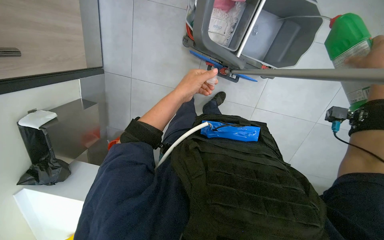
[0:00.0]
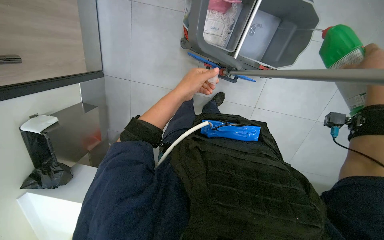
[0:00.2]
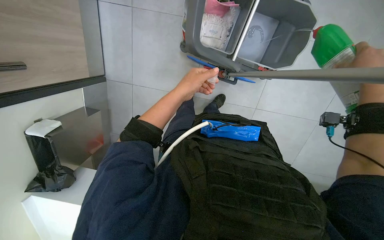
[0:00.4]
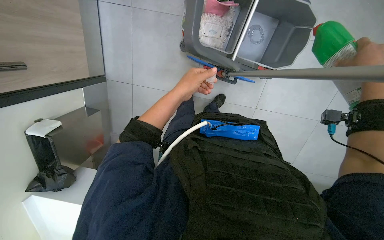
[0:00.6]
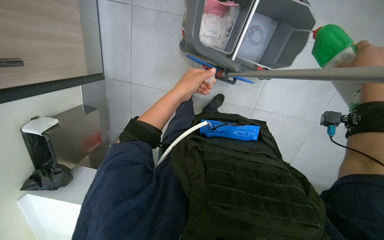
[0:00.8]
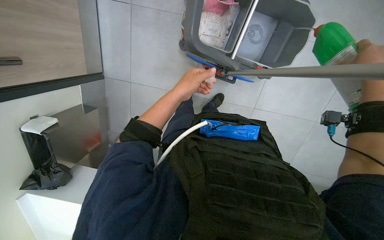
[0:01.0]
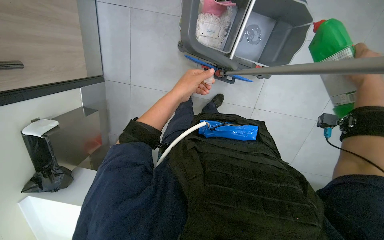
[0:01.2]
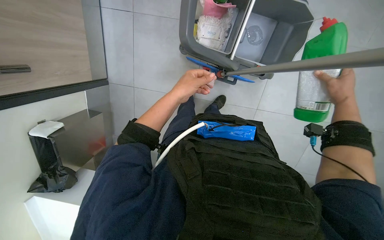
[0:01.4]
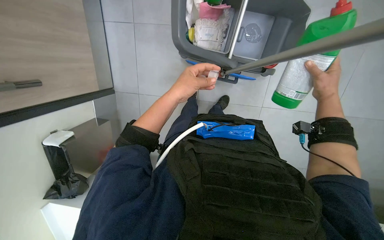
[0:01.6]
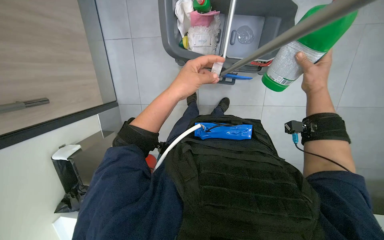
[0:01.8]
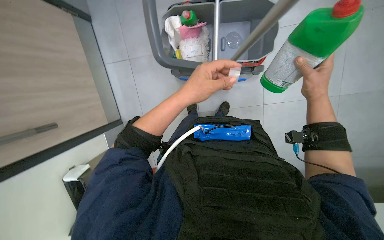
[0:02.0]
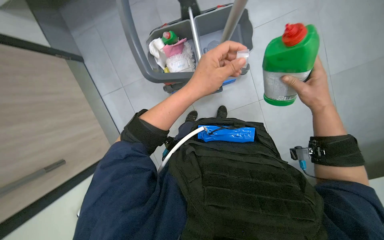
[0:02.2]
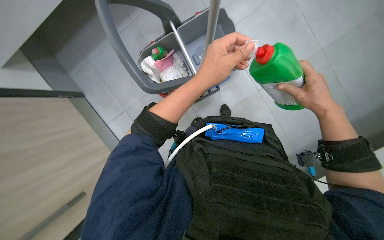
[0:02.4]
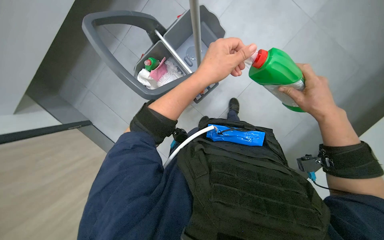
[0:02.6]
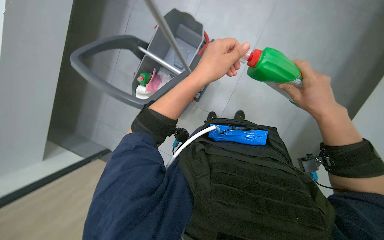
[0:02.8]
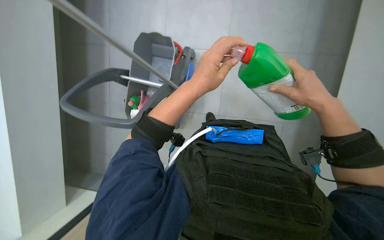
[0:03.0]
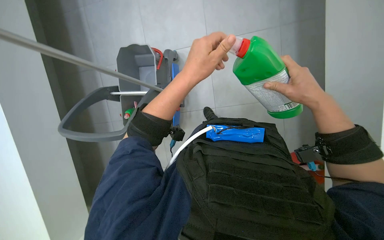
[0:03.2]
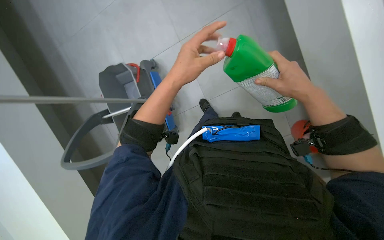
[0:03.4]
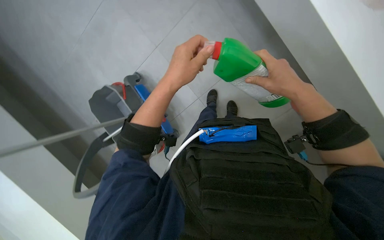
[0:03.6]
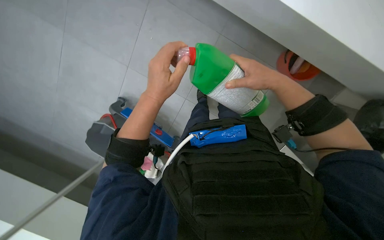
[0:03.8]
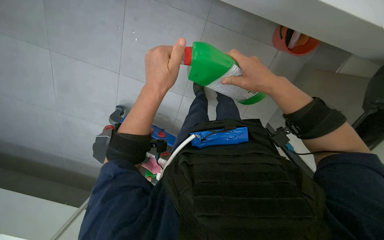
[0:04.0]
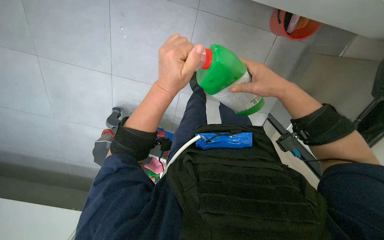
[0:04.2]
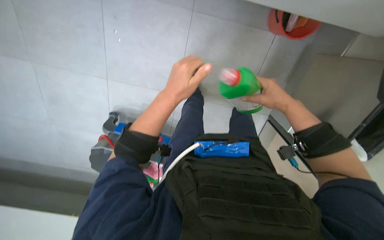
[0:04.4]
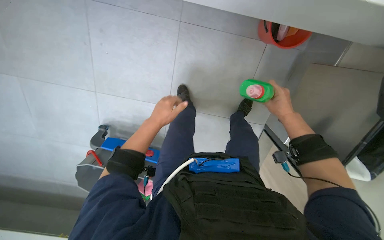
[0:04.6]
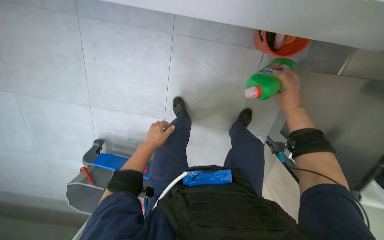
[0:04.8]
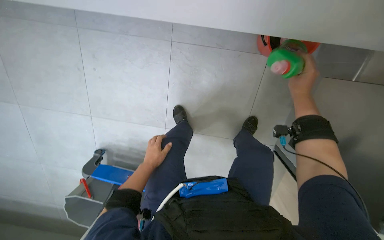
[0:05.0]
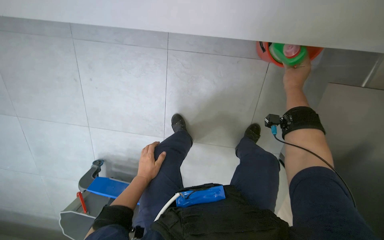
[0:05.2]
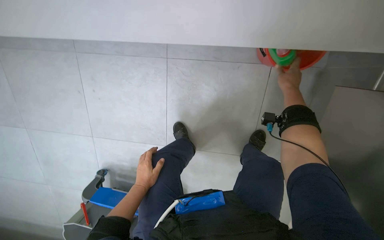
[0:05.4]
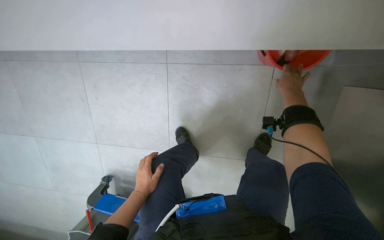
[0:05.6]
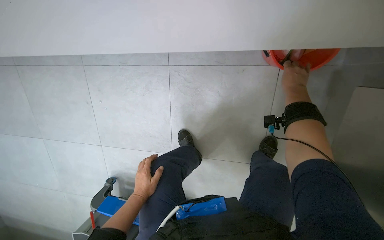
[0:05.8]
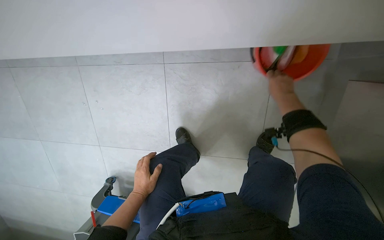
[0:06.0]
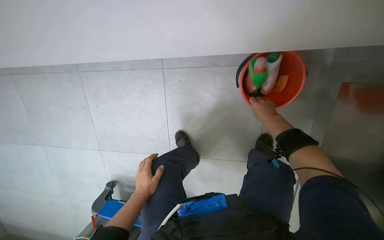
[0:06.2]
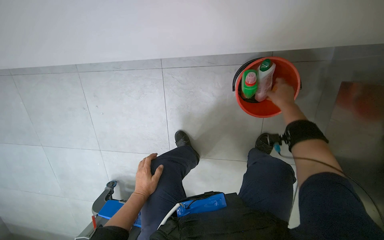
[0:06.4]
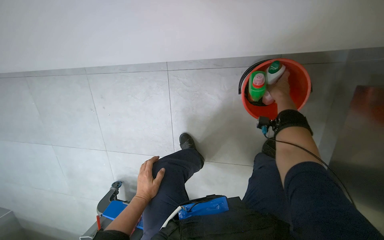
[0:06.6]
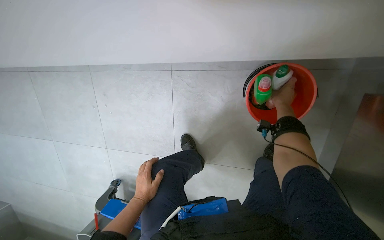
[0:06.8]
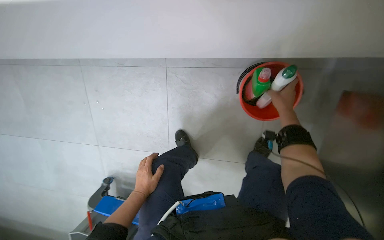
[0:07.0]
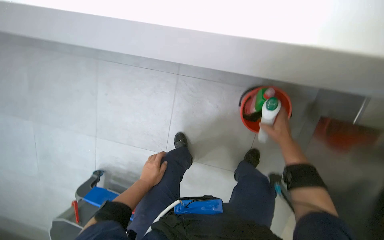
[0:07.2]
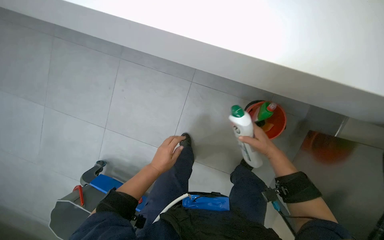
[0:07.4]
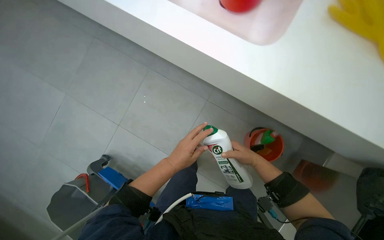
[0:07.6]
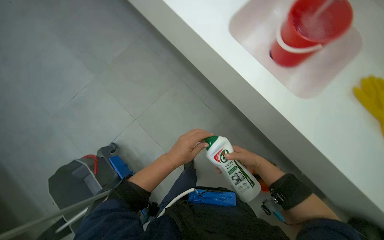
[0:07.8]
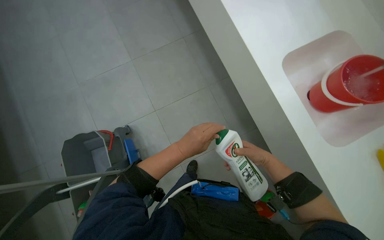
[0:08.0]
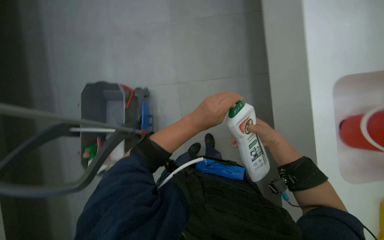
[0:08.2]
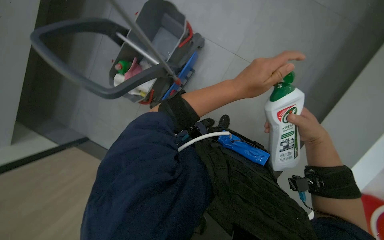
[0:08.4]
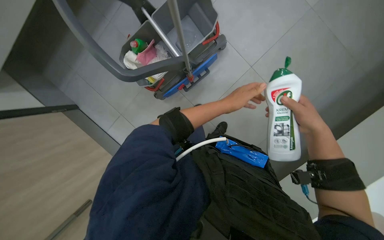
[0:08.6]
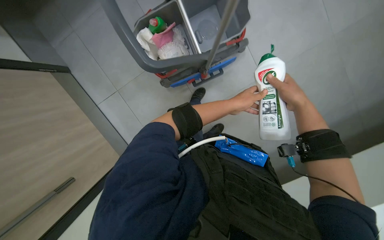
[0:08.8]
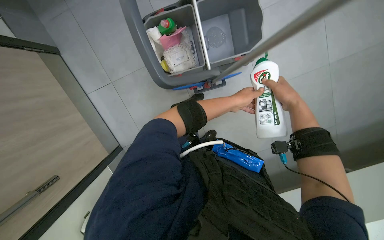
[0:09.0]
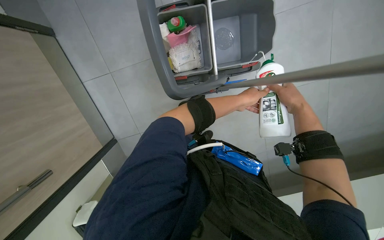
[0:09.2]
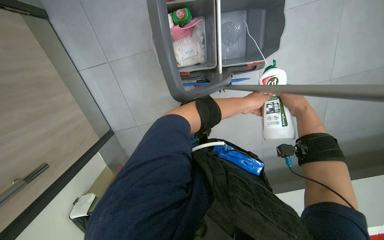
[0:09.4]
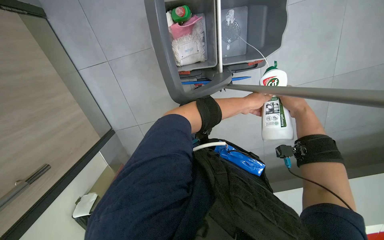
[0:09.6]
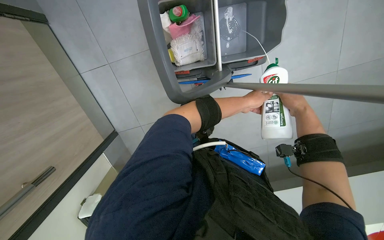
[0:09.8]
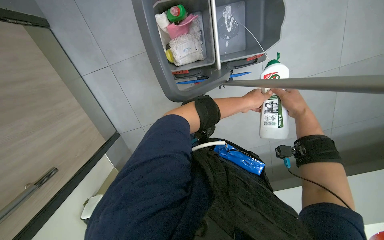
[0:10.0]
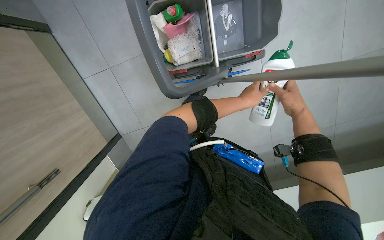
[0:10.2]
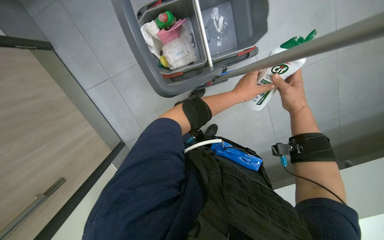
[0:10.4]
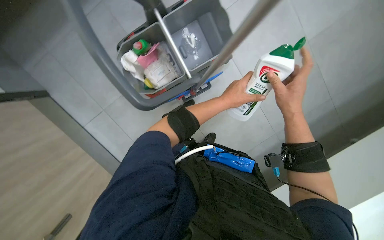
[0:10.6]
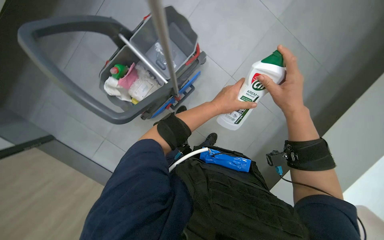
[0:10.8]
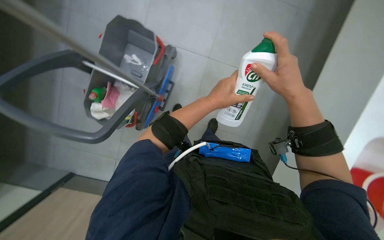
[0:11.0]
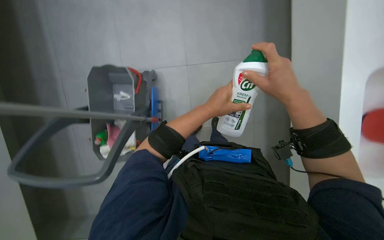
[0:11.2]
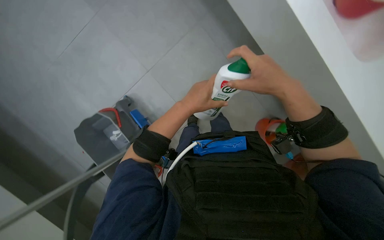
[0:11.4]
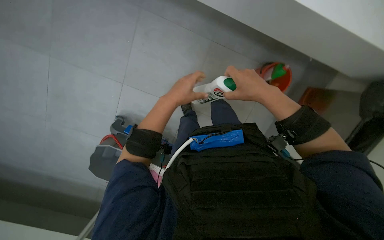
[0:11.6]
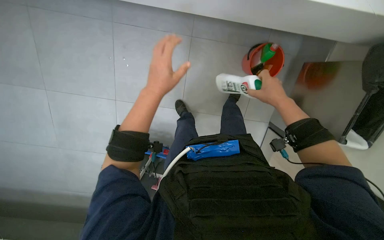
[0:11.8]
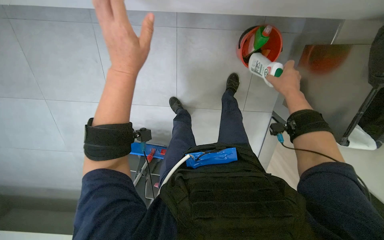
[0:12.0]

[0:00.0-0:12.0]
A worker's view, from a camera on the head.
Job: preparing cleaning supplies.
The whole recording: Preparing mop bucket solution. The worker adds cleaning solutions and water to the mop bucket.
0:01.6 to 0:03.0: The scene rotates counterclockwise by some 30 degrees.
0:04.4 to 0:06.0: The view tilts about 15 degrees upward. The left hand moves farther from the camera, about 25 cm. Meanwhile the right hand shifts approximately 30 cm farther from the camera and up the picture.
0:06.0 to 0:07.6: Everything in view rotates some 25 degrees clockwise.
0:07.6 to 0:09.0: Everything in view rotates some 40 degrees clockwise.
0:10.4 to 0:12.0: The scene turns roughly 110 degrees counterclockwise in the picture.

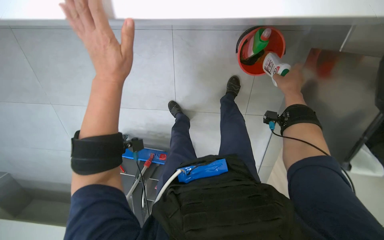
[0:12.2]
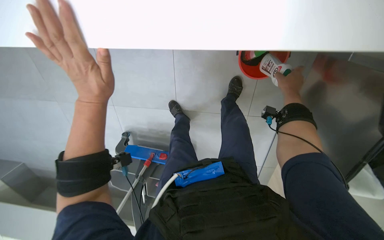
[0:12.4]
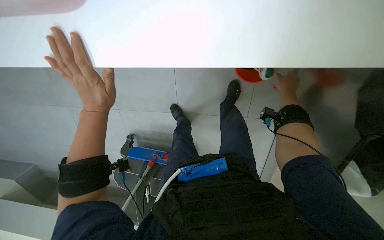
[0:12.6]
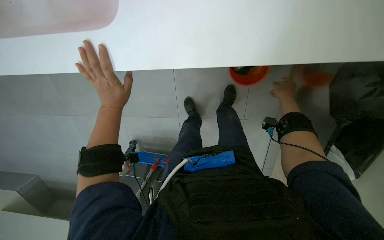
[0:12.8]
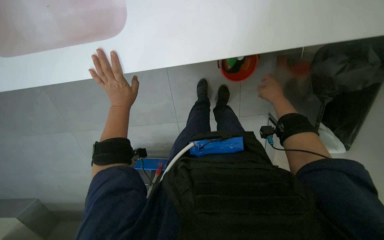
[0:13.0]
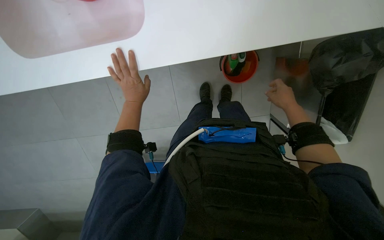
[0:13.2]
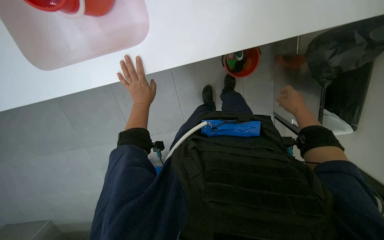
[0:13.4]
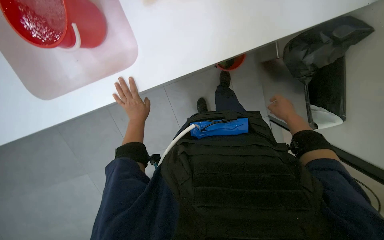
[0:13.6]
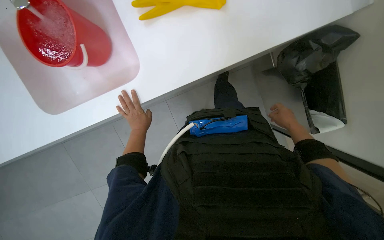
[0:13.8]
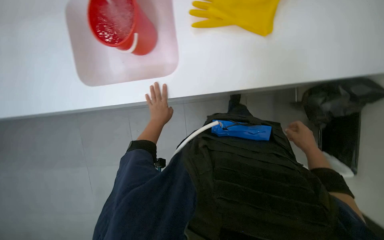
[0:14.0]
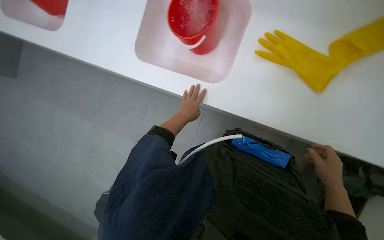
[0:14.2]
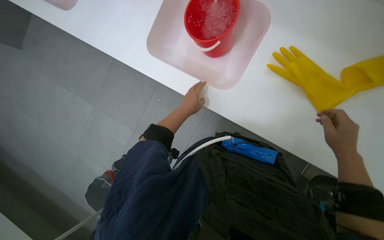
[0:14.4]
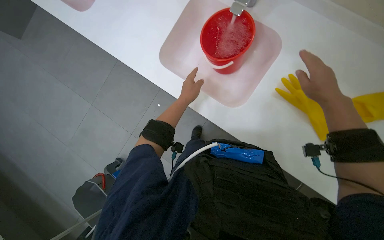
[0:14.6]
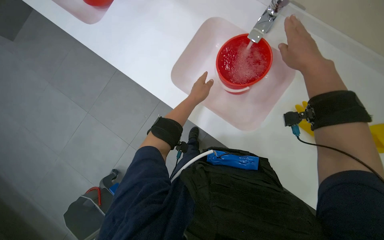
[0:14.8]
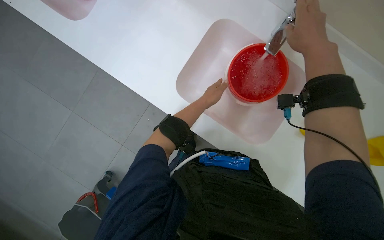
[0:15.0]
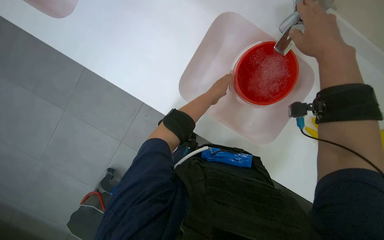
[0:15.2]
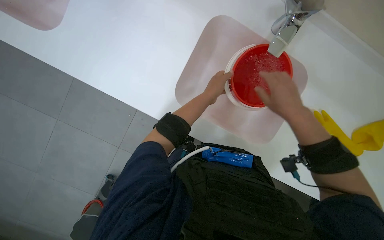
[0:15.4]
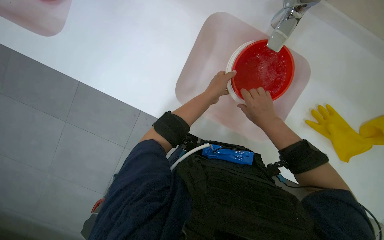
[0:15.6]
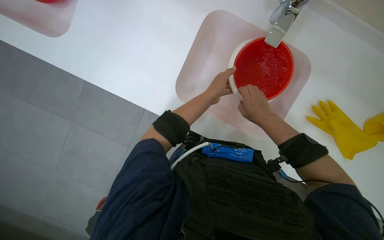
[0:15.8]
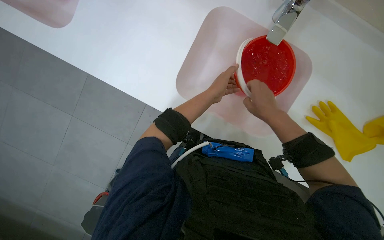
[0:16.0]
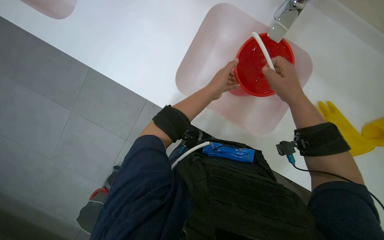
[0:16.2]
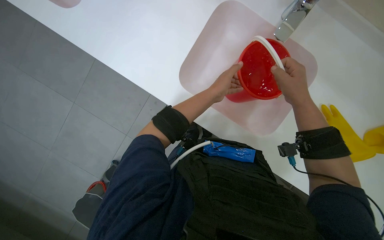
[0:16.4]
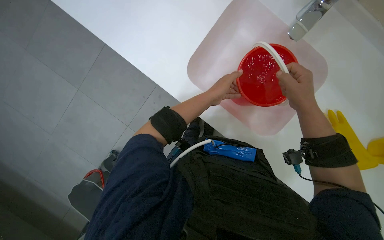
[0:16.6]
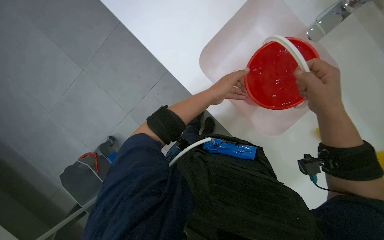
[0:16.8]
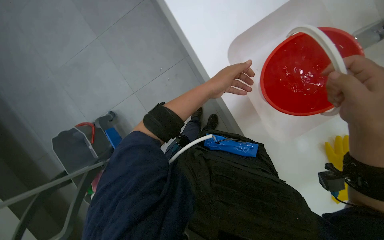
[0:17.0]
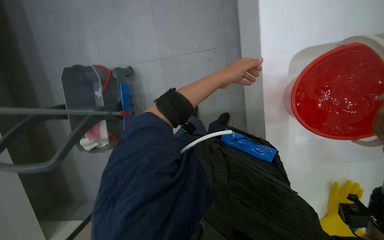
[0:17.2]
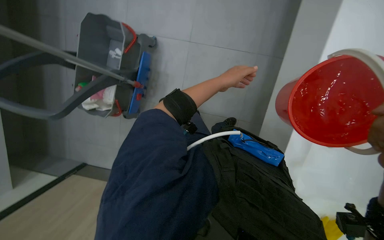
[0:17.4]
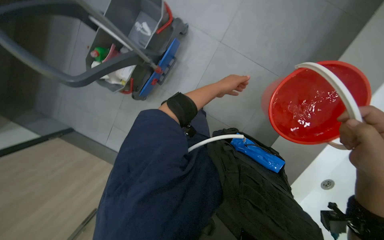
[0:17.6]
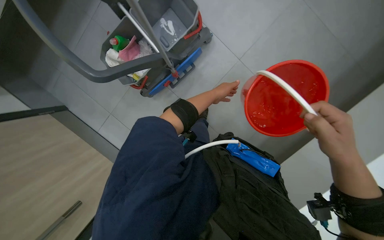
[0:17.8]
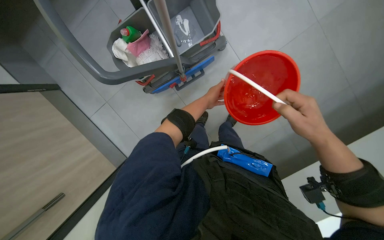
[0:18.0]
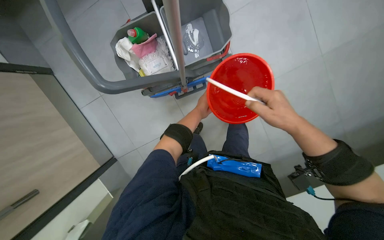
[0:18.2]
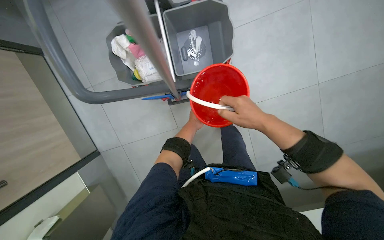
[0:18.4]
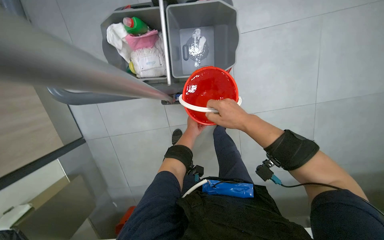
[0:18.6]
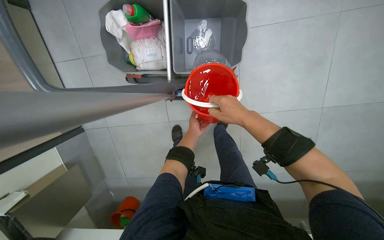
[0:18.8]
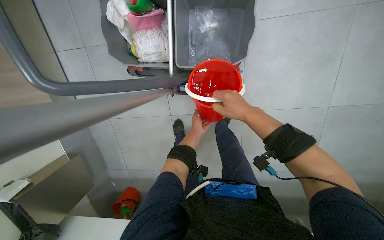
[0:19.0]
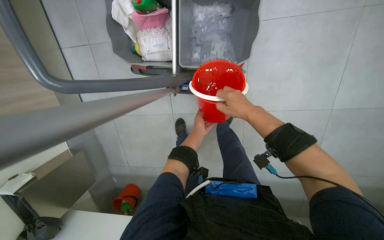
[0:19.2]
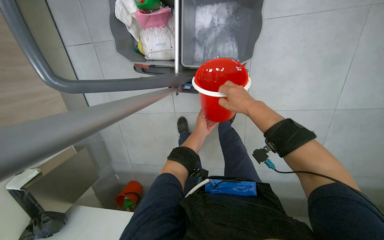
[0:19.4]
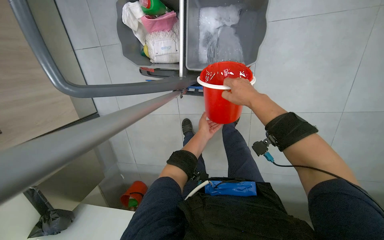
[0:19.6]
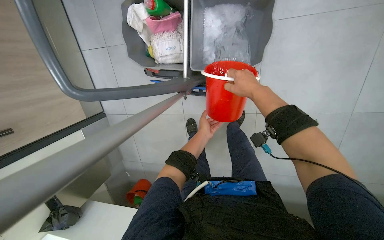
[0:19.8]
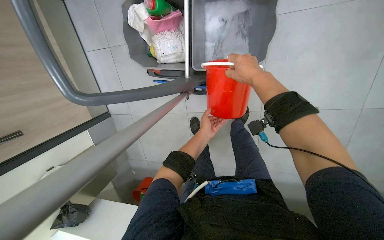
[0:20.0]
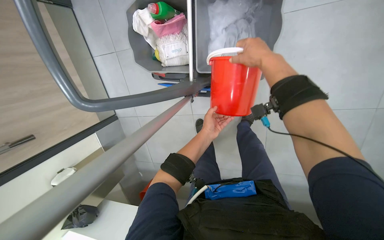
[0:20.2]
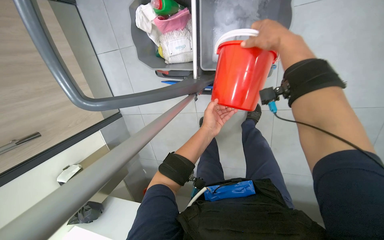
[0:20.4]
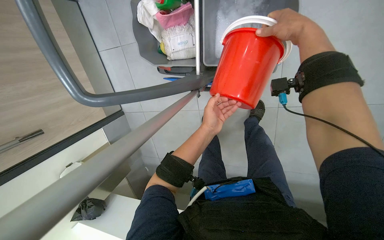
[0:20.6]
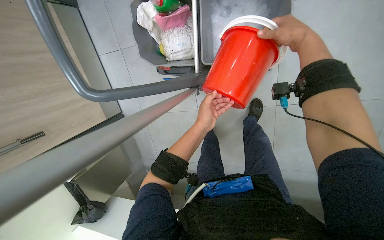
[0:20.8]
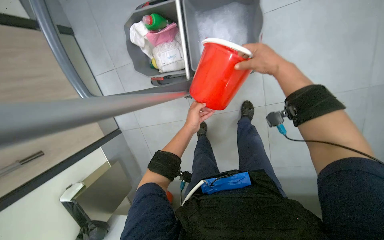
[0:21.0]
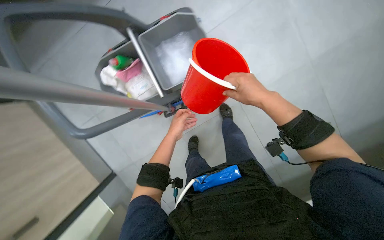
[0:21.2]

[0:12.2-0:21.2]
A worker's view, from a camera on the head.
Job: preparing cleaning supplies.
The whole recording: Preparing mop bucket solution. The worker adds cleaning solutions and water to the mop bucket.
0:12.2 to 0:13.8: The view tips upward by about 20 degrees. The right hand goes some 15 cm down the picture.
0:16.6 to 0:18.2: The camera travels approximately 40 cm. The scene turns approximately 45 degrees clockwise in the picture.
0:18.2 to 0:19.8: The scene turns about 25 degrees clockwise in the picture. The right hand goes some 35 cm up the picture.
